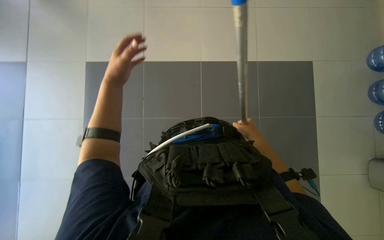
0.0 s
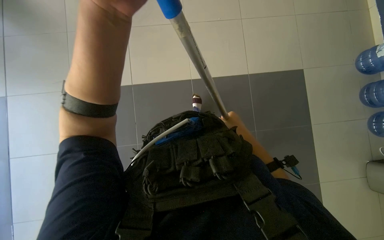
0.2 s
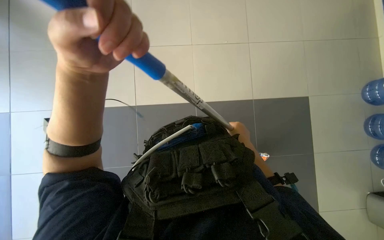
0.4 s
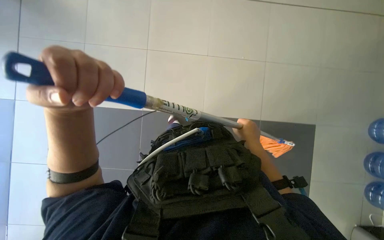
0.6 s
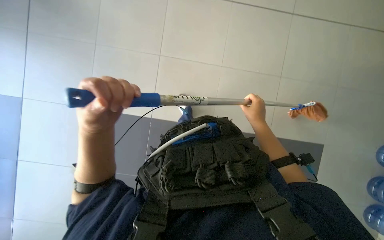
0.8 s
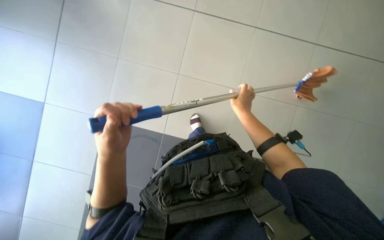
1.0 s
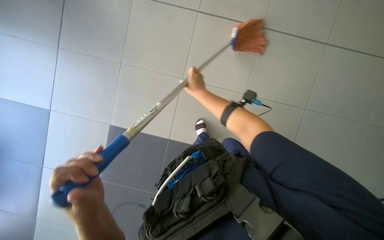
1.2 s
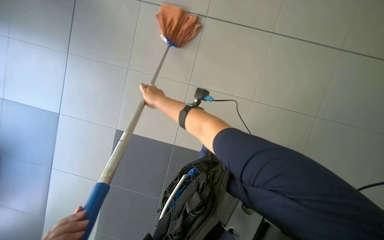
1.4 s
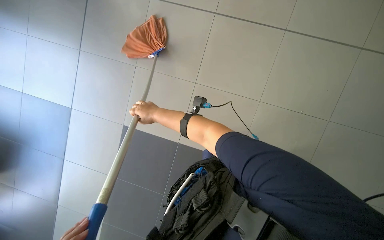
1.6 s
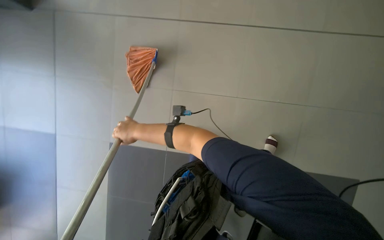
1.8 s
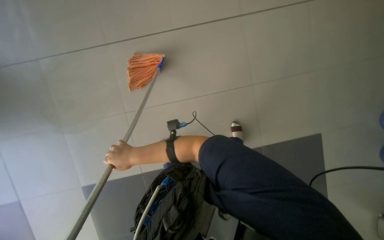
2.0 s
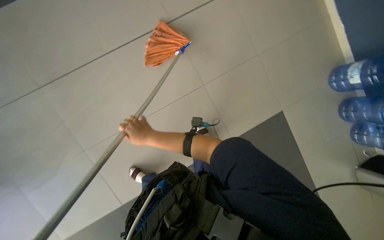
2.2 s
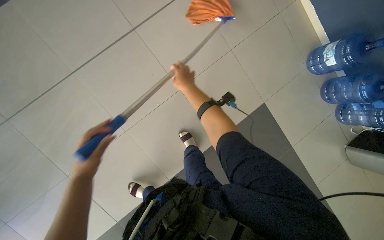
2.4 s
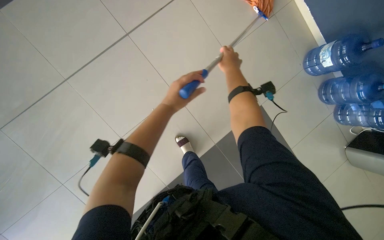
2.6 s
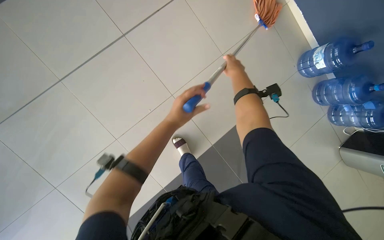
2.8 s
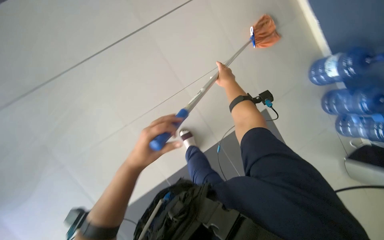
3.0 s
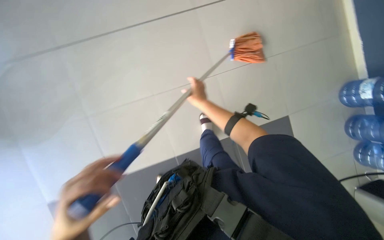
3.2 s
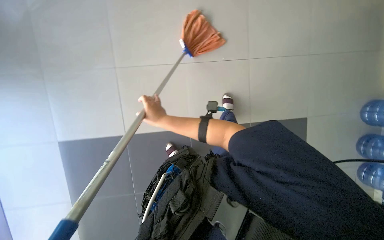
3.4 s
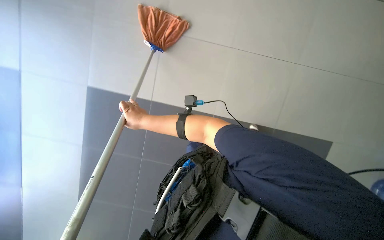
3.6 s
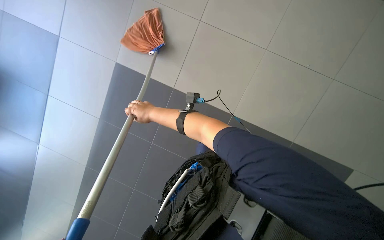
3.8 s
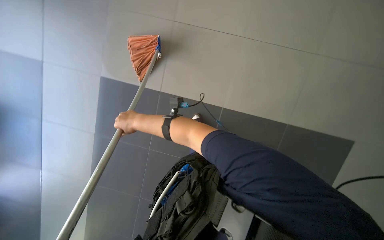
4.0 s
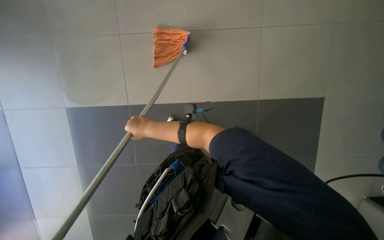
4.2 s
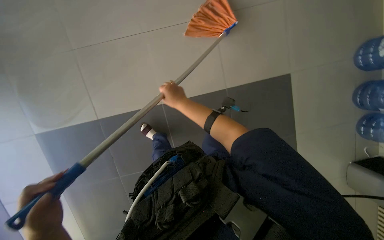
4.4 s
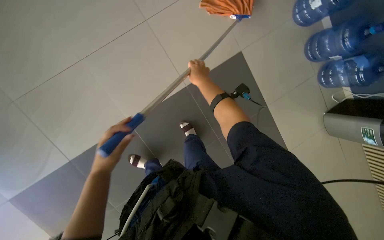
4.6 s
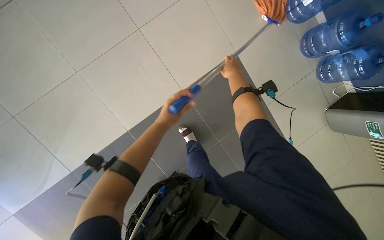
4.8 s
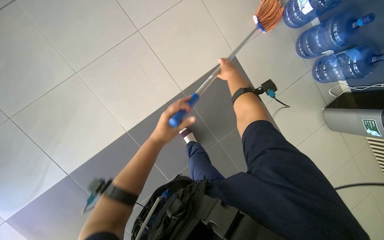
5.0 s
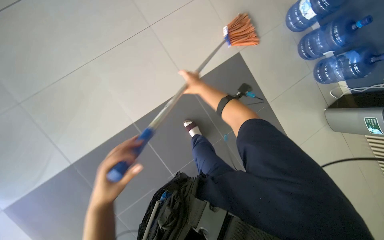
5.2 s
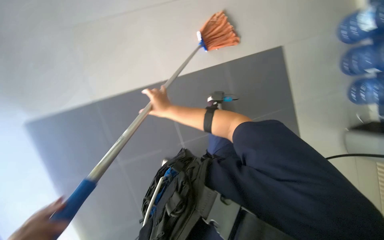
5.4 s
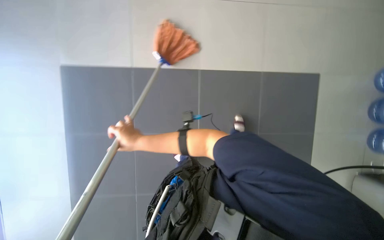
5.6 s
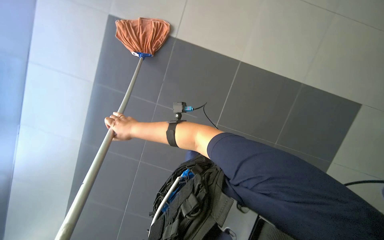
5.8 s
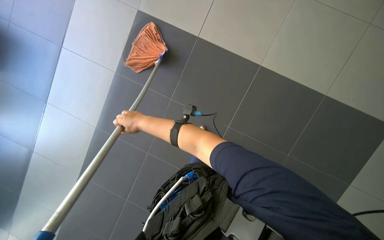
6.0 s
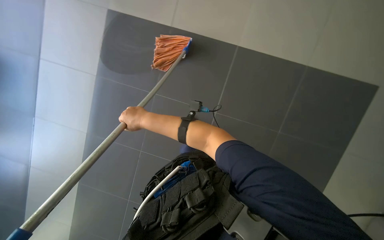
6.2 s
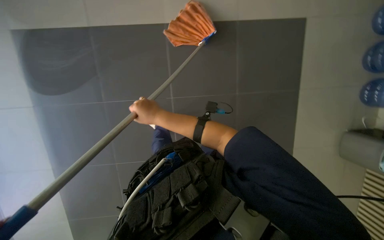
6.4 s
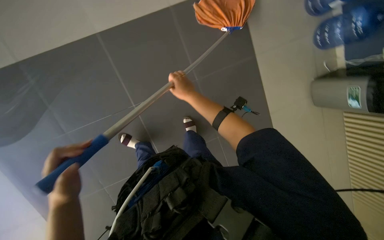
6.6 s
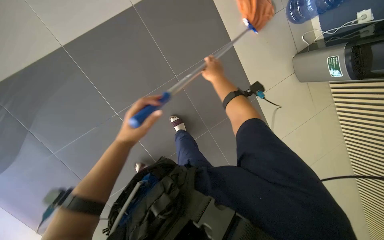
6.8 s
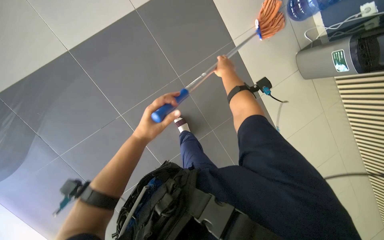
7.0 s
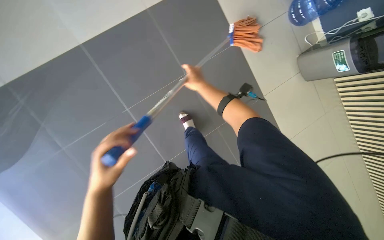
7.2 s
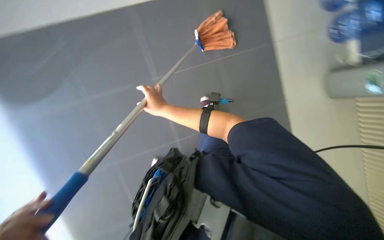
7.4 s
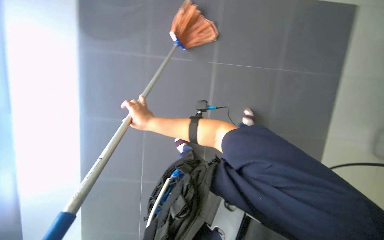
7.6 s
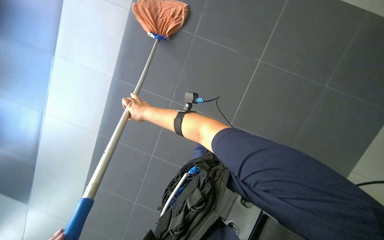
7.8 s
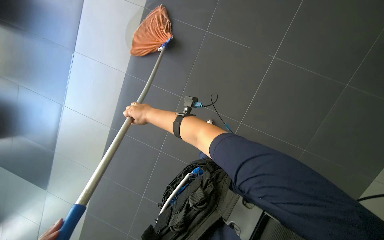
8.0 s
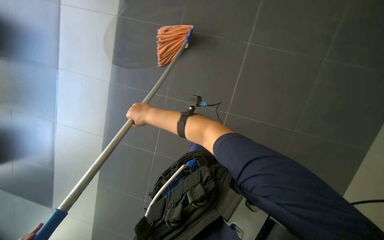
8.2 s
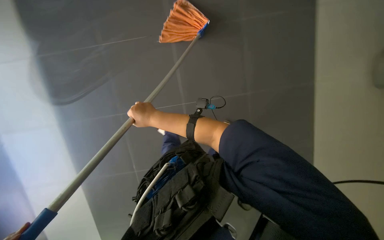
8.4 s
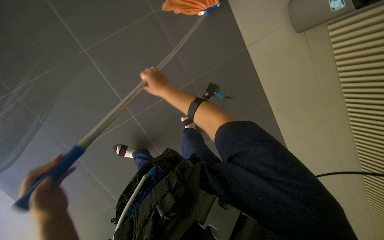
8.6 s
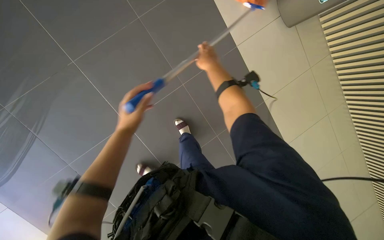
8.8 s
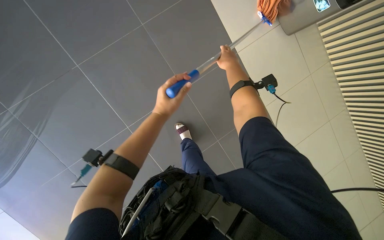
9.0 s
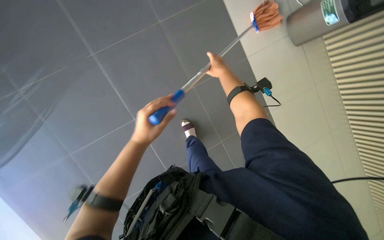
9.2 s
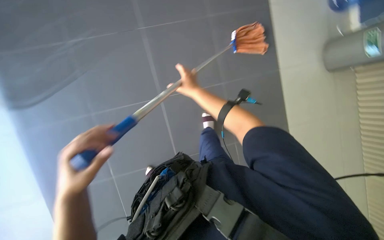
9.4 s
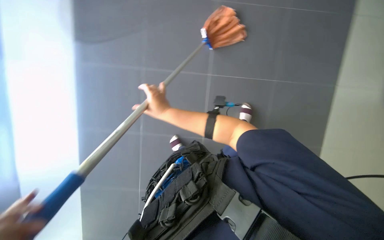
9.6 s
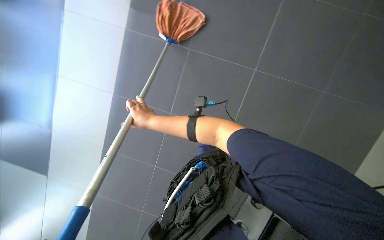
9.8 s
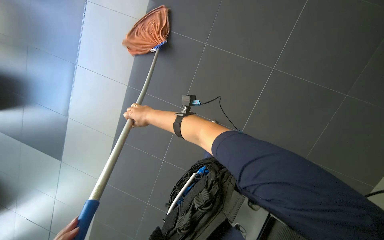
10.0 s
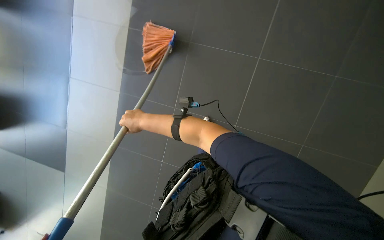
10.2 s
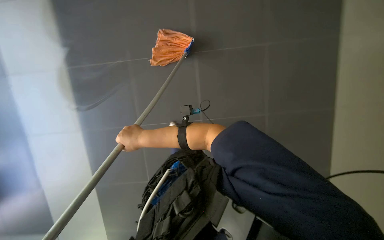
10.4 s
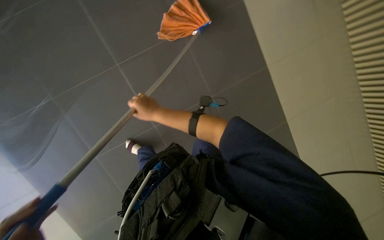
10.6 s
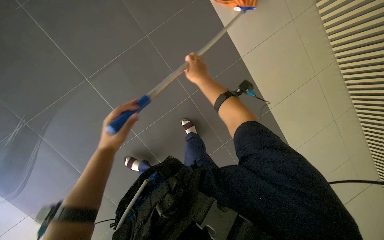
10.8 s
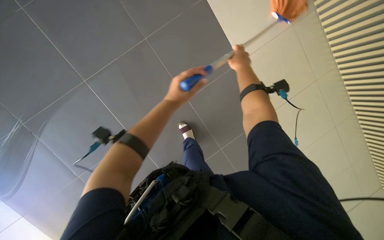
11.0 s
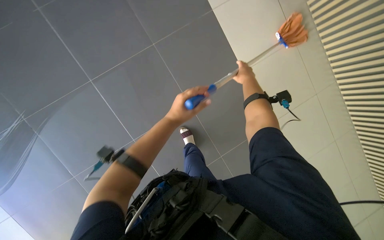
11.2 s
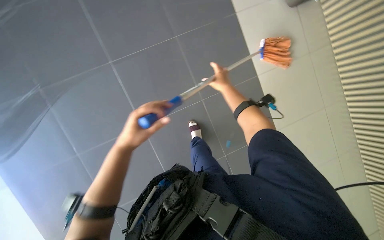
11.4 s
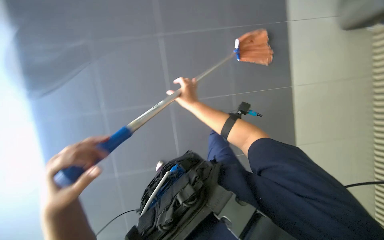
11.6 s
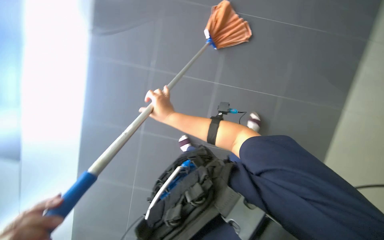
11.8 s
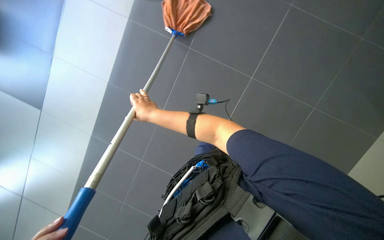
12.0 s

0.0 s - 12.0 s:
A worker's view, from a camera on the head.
Job: mopping floor.
The whole recording: Mopping floor. The worker continues mopping the tiled floor with a white mop head.
0.0 s - 1.6 s: The right hand goes roughly 60 cm up the picture and to the left.
1.6 s - 3.0 s: The right hand is displaced to the right and up the picture by approximately 50 cm.
3.0 s - 4.4 s: The right hand moves to the left, about 10 cm.
6.0 s - 7.6 s: The right hand reaches roughly 50 cm to the right, then returns.
7.6 s - 9.0 s: The right hand goes about 35 cm up the picture and to the right.
10.4 s - 12.0 s: The right hand moves up the picture, some 15 cm, and travels to the right and back again, about 40 cm each way.

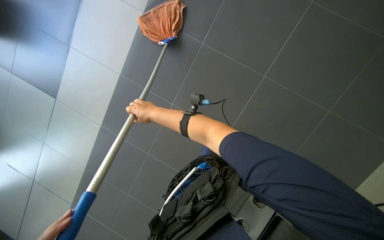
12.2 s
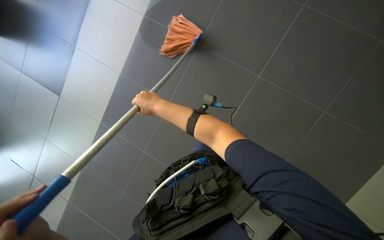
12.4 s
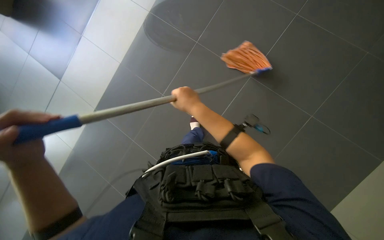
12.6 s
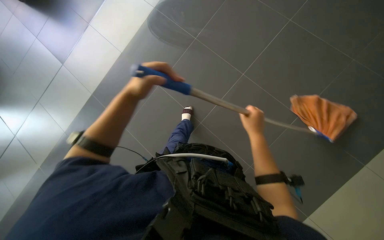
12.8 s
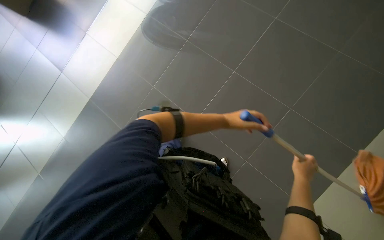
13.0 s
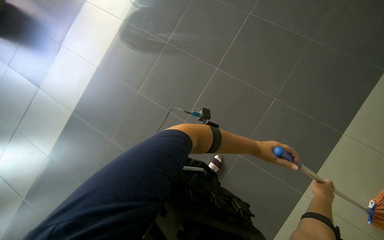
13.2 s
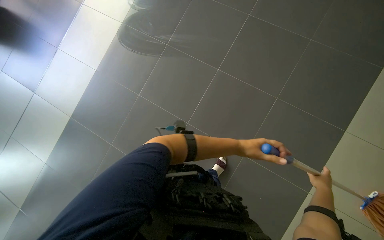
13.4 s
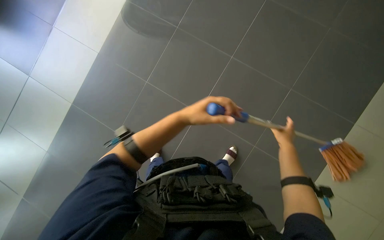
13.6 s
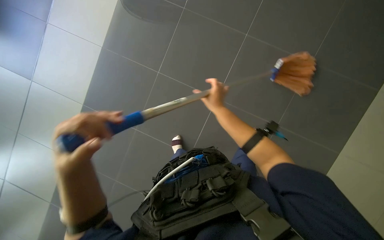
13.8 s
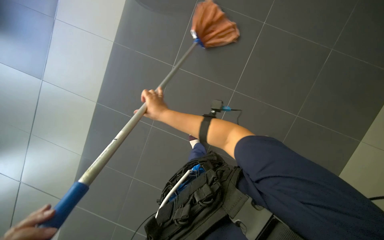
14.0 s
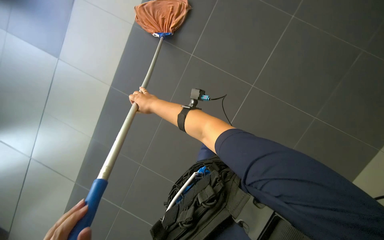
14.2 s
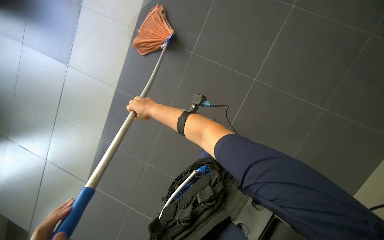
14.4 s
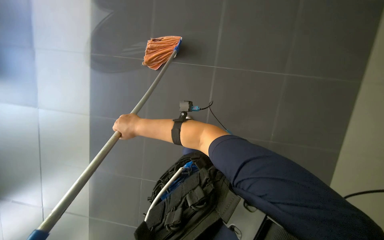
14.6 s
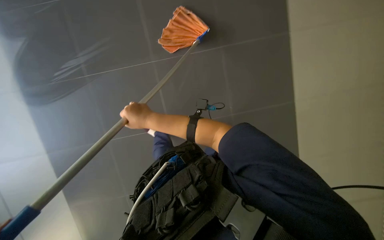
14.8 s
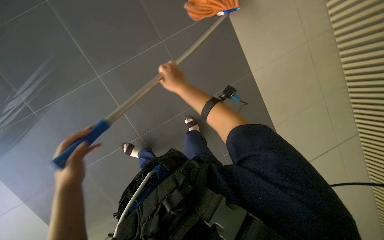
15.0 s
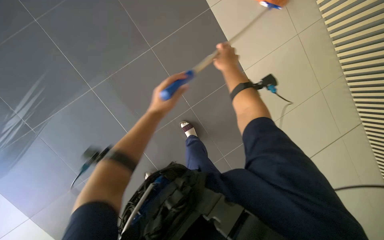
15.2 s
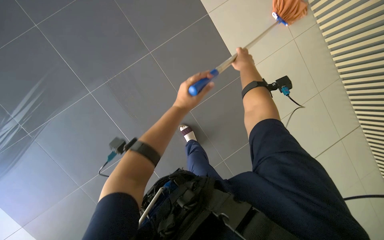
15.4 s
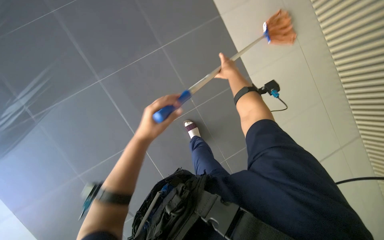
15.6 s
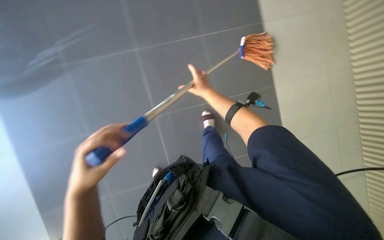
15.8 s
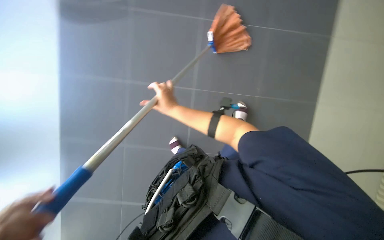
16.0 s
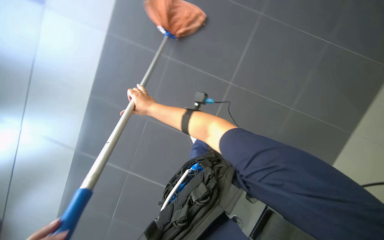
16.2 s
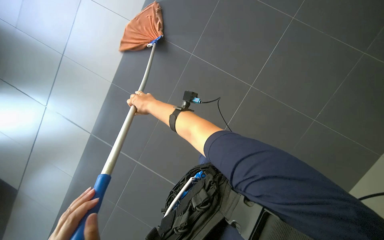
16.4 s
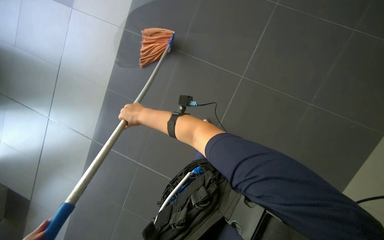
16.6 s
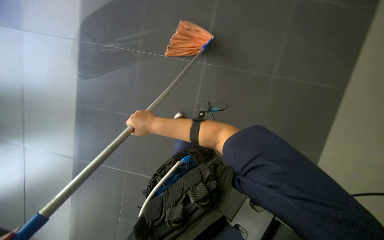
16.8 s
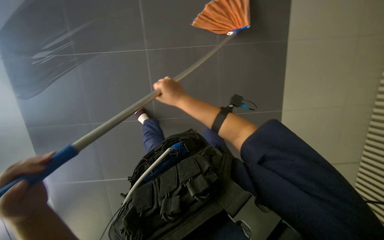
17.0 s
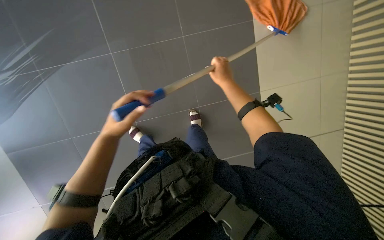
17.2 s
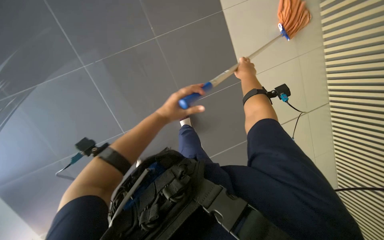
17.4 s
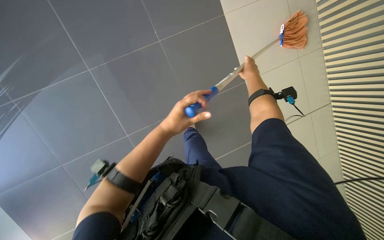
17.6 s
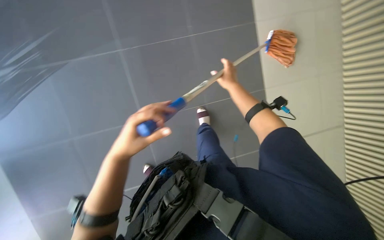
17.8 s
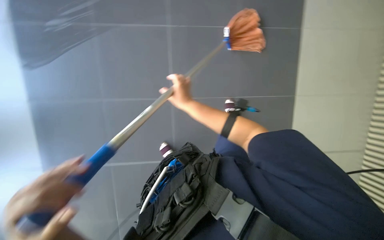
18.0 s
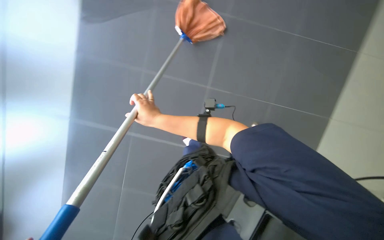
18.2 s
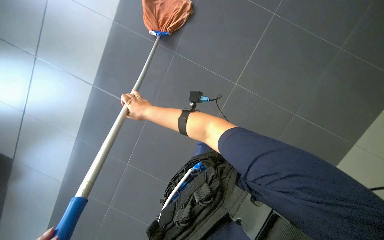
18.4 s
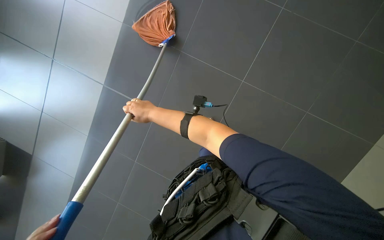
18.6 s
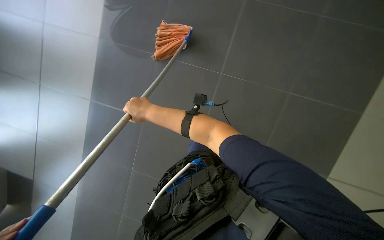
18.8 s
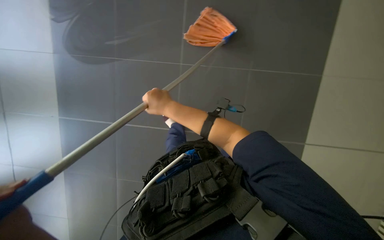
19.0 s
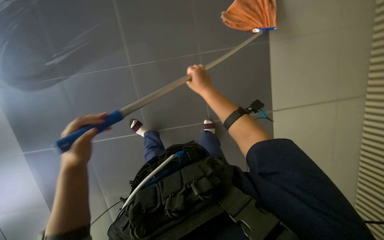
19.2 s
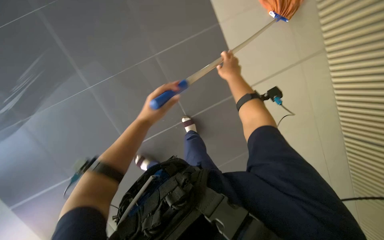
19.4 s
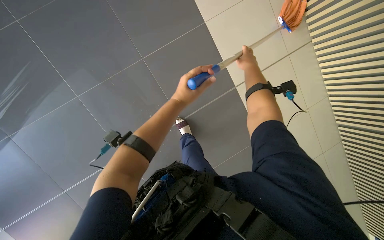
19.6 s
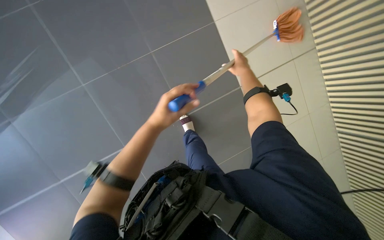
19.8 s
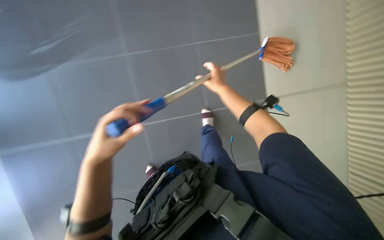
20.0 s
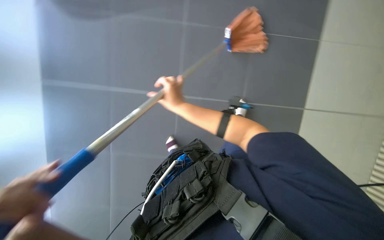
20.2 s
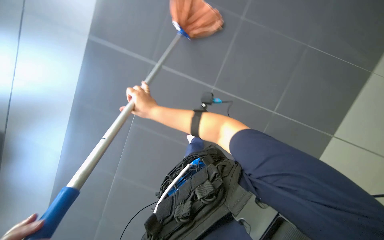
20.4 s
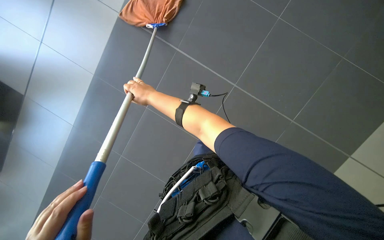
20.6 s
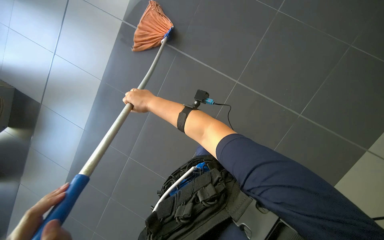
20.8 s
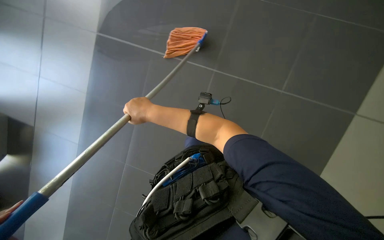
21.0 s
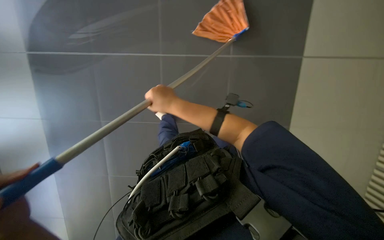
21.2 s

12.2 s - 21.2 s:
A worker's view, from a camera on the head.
Job: mopping floor.
The whole recording: Mopping floor. The worker continues mopping the tiled floor with a white mop head.
12.2 s - 13.8 s: The right hand travels to the right by approximately 20 cm.
13.8 s - 15.2 s: The right hand moves up the picture, roughly 15 cm, and travels to the left and back again, approximately 20 cm each way.
16.6 s - 18.2 s: The right hand moves some 40 cm to the right and comes back.
18.2 s - 19.8 s: The view tilts some 20 degrees downward. The right hand moves to the right and up the picture, approximately 25 cm.
19.8 s - 21.2 s: The right hand goes some 25 cm to the left.
